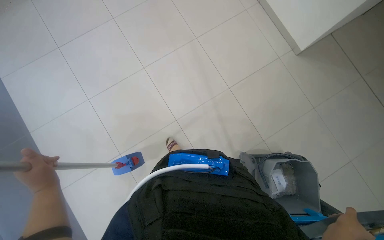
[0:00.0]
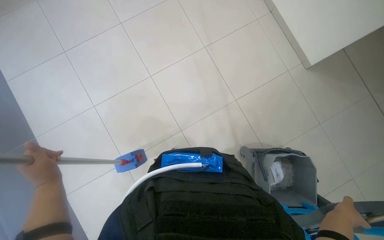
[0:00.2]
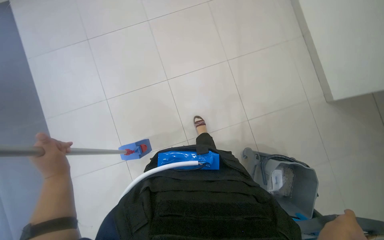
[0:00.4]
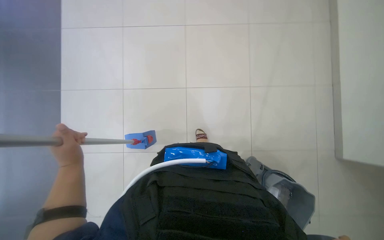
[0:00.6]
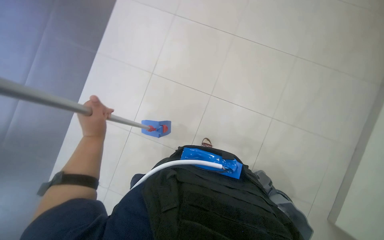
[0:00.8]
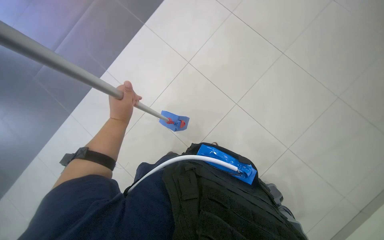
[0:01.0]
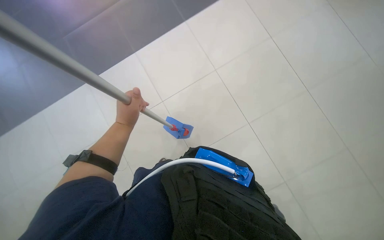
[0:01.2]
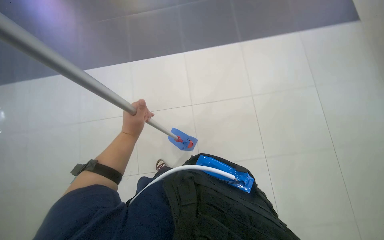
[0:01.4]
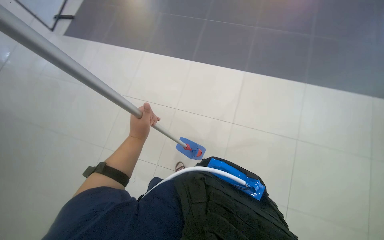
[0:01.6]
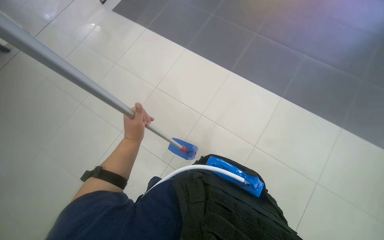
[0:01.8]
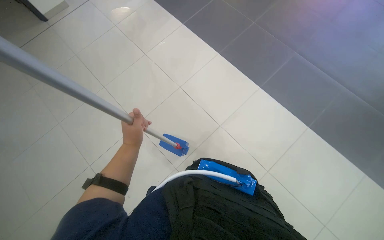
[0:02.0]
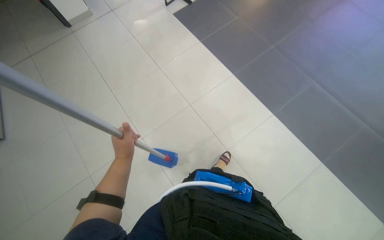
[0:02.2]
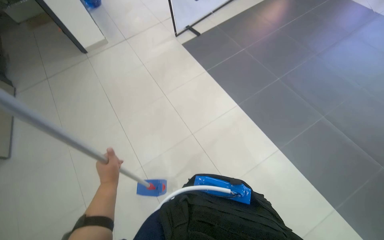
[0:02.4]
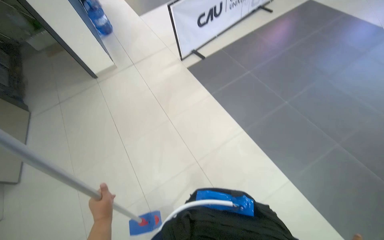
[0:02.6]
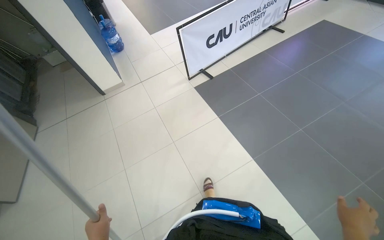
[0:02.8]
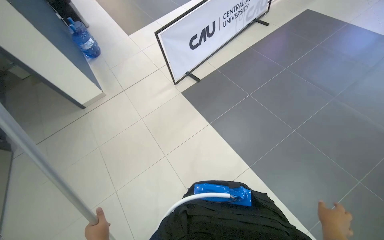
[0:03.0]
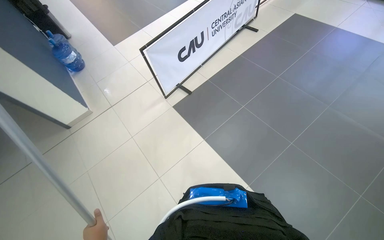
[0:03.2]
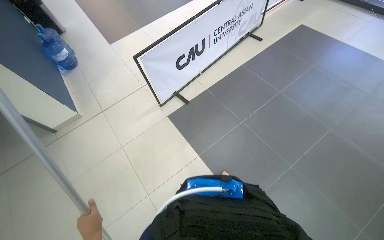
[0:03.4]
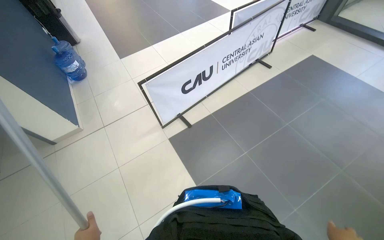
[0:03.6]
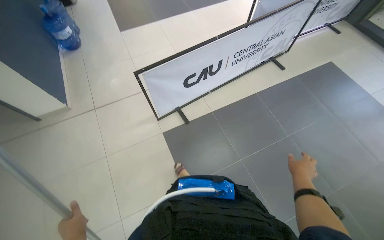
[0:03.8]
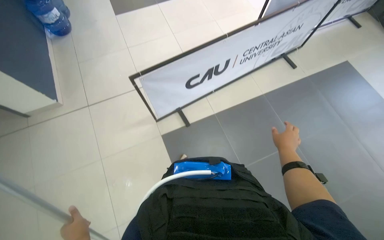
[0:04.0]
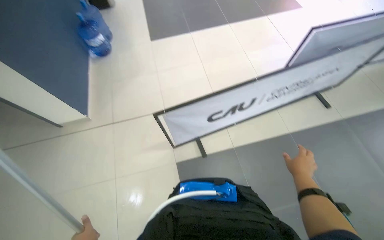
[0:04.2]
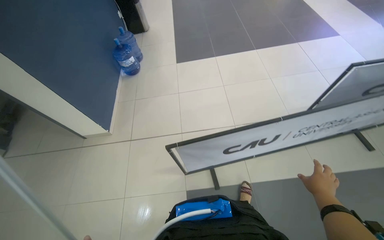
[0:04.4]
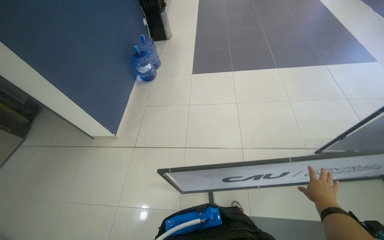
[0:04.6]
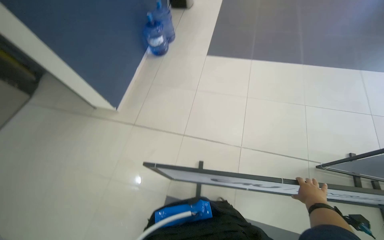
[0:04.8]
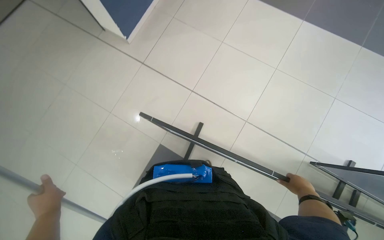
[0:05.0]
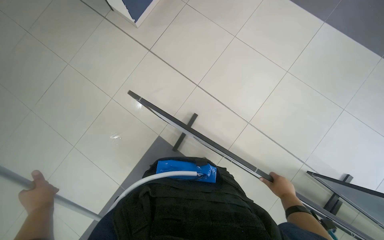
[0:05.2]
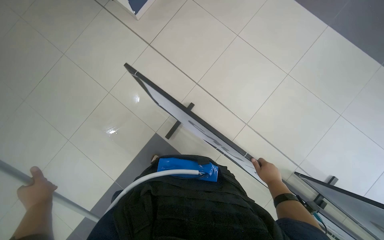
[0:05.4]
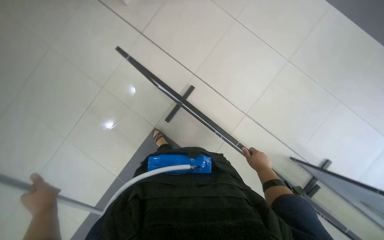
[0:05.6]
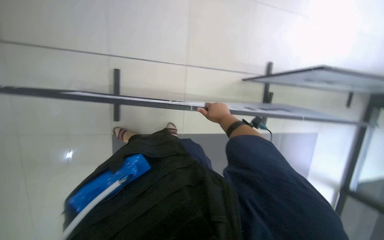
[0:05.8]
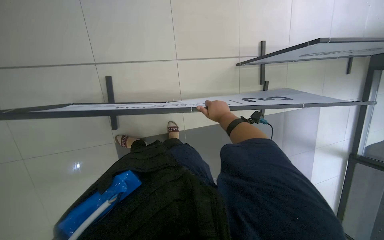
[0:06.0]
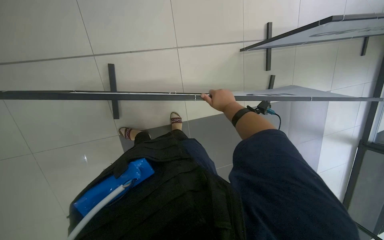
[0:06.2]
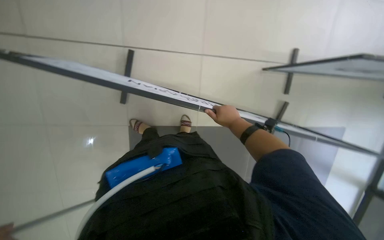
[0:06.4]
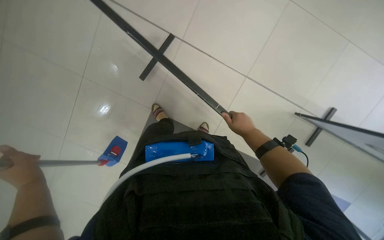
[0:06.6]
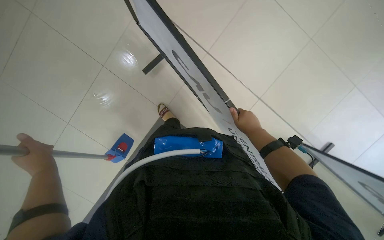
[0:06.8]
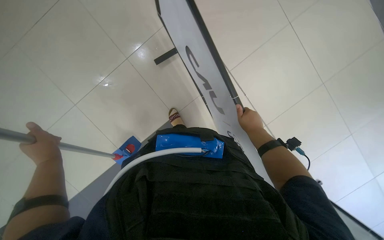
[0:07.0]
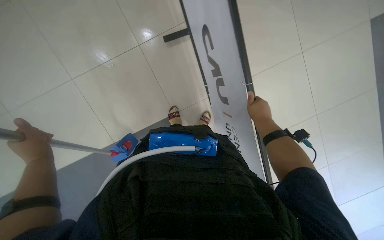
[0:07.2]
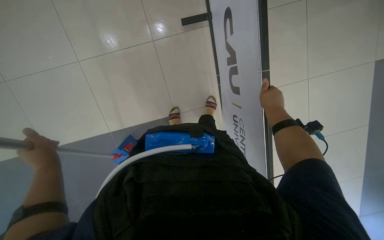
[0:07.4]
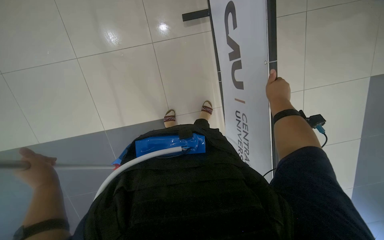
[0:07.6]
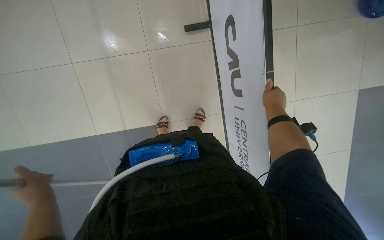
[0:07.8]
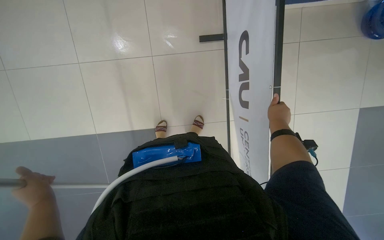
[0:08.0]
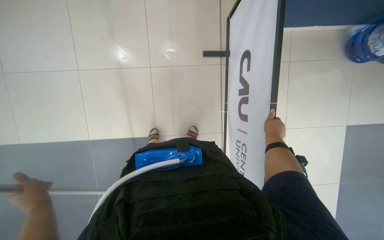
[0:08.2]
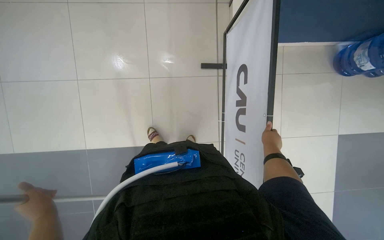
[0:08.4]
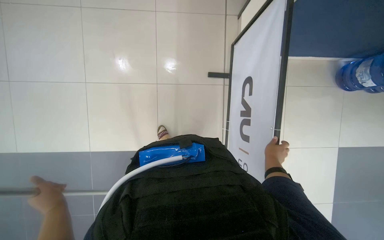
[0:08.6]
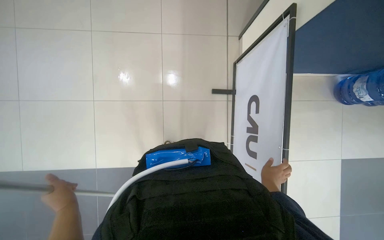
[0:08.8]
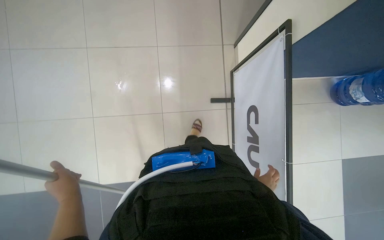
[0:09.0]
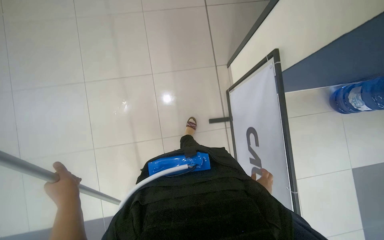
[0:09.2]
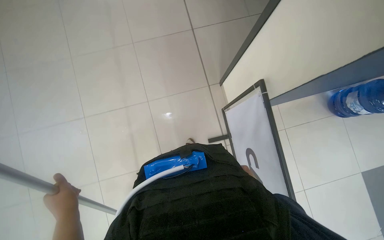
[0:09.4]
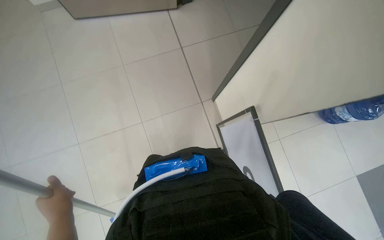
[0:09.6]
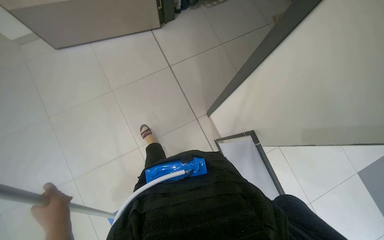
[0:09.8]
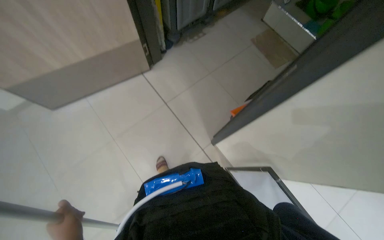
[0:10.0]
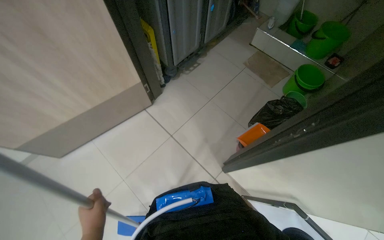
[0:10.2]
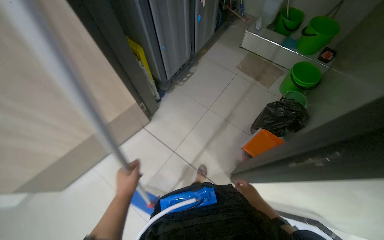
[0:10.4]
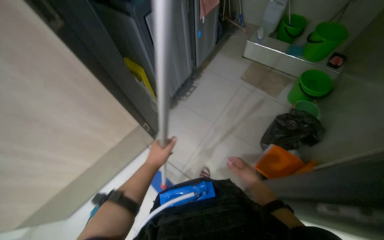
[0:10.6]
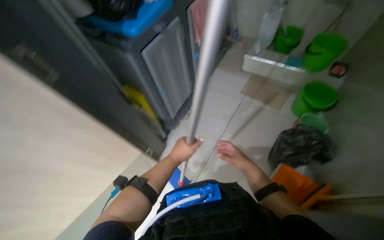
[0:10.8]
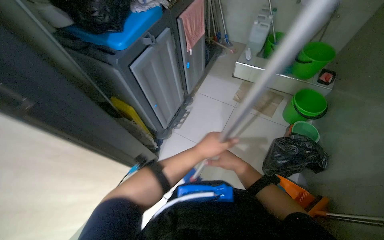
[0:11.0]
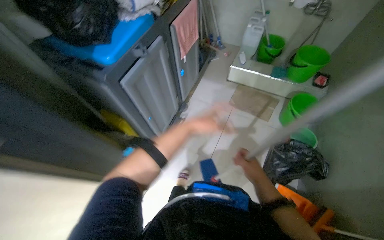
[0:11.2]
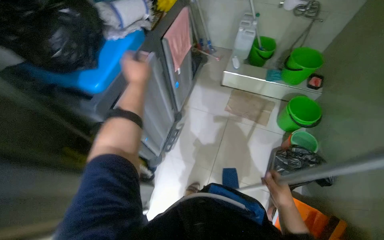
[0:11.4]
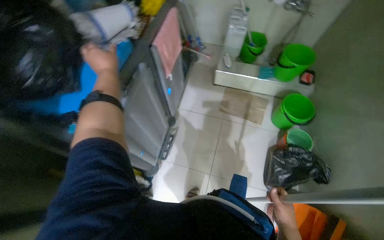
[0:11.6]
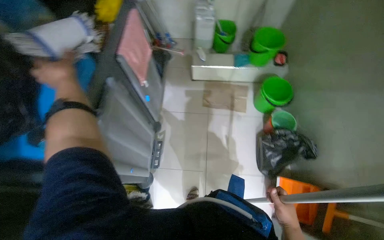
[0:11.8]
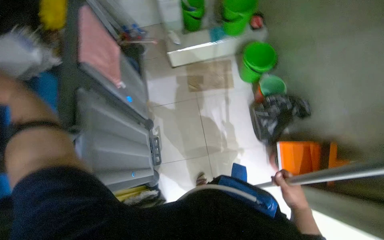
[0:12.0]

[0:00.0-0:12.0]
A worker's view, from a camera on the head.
Job: mopping floor.
The whole recording: Mopping floor. The worker mops the tiled floor with a flat mop.
0:00.0 to 0:01.6: The head turns to the left by about 40 degrees. The wearer looks approximately 15 degrees further upward.
0:01.6 to 0:03.0: The camera travels some 70 cm. The wearer looks roughly 20 degrees further upward.
0:04.4 to 0:06.0: The camera travels roughly 50 cm. The wearer looks some 40 degrees further downward.
0:06.0 to 0:07.6: The head rotates approximately 30 degrees to the left.
0:07.6 to 0:09.0: The view tilts about 25 degrees upward. The right hand travels down the picture and farther from the camera by approximately 15 cm.
0:10.4 to 0:12.0: The camera travels roughly 80 cm. The head rotates approximately 45 degrees to the right.

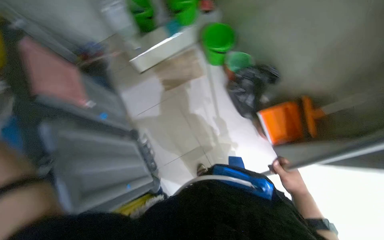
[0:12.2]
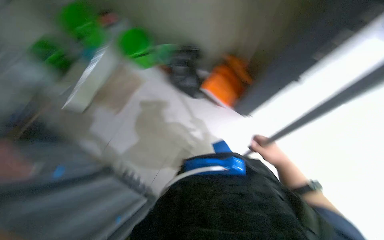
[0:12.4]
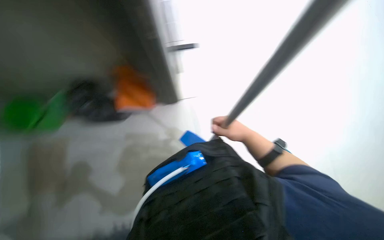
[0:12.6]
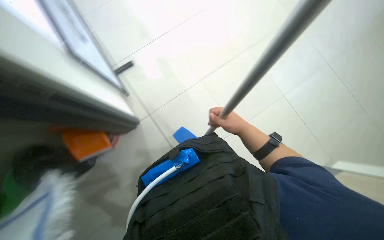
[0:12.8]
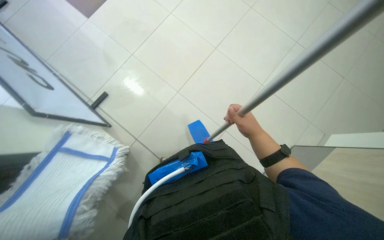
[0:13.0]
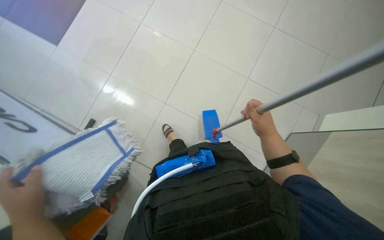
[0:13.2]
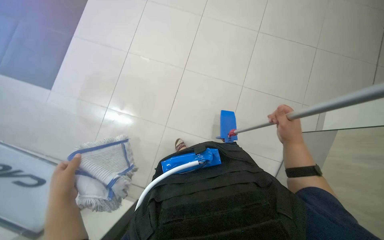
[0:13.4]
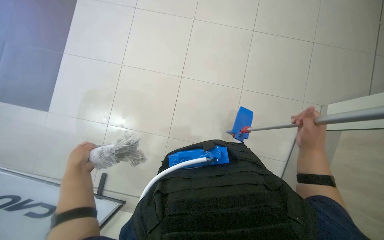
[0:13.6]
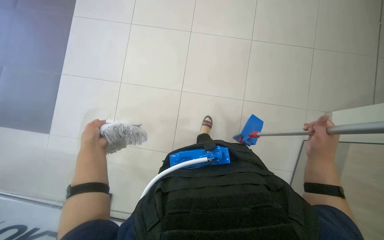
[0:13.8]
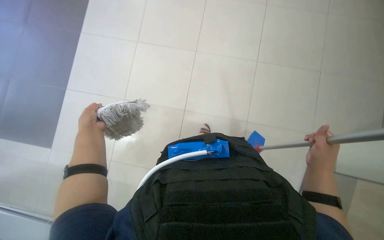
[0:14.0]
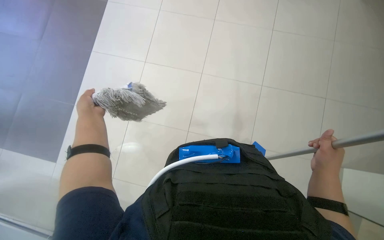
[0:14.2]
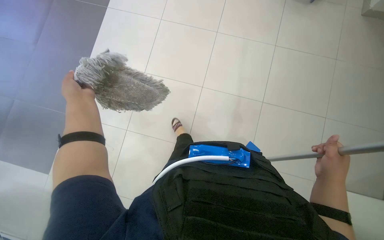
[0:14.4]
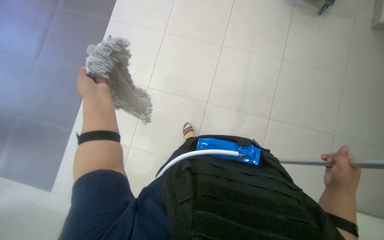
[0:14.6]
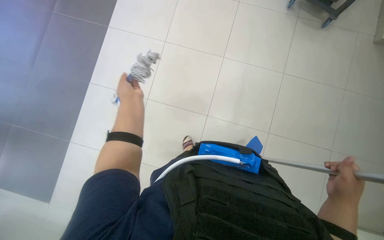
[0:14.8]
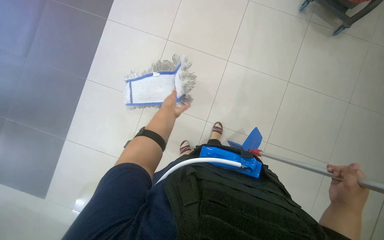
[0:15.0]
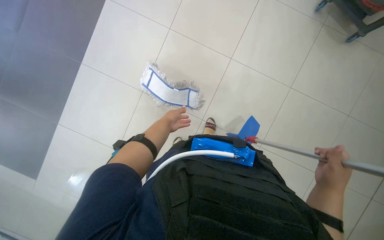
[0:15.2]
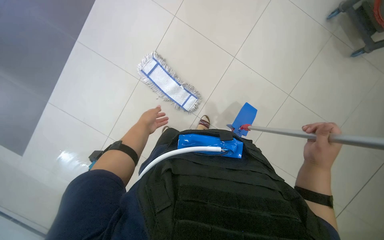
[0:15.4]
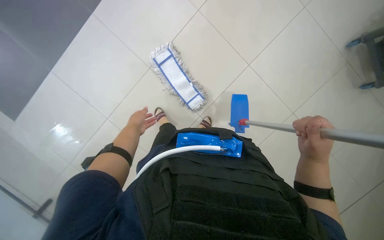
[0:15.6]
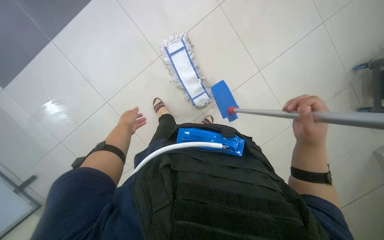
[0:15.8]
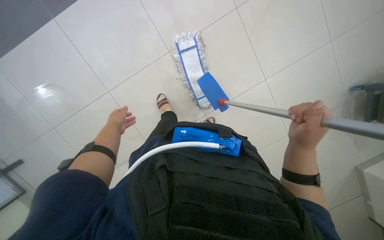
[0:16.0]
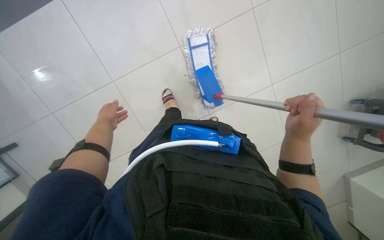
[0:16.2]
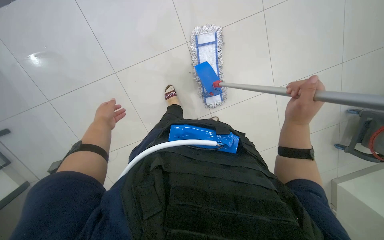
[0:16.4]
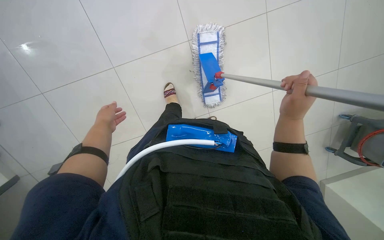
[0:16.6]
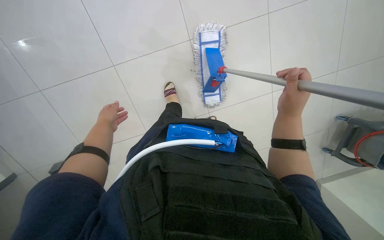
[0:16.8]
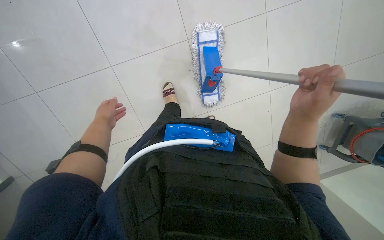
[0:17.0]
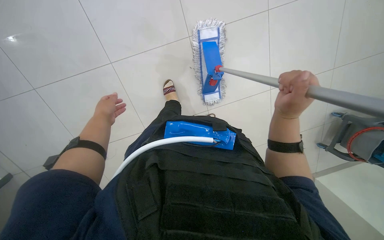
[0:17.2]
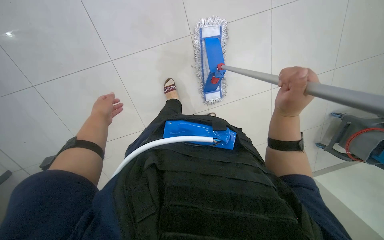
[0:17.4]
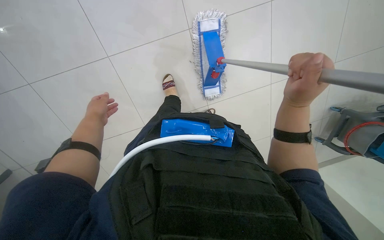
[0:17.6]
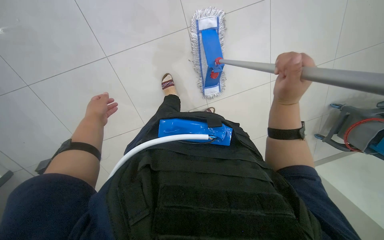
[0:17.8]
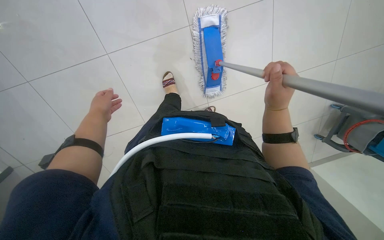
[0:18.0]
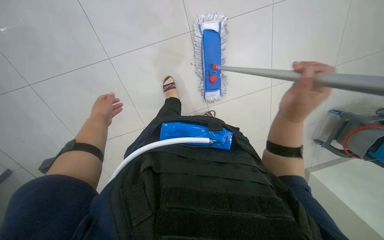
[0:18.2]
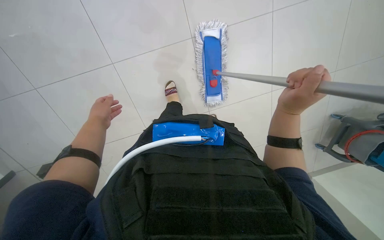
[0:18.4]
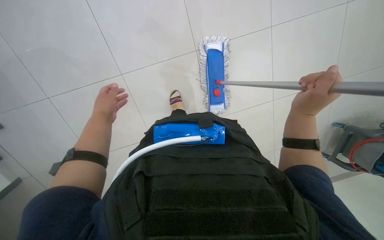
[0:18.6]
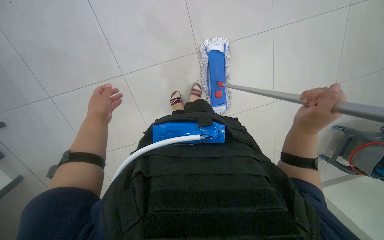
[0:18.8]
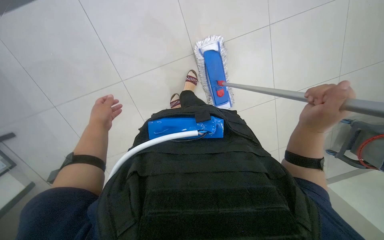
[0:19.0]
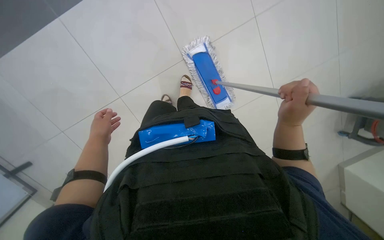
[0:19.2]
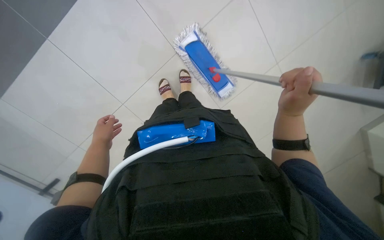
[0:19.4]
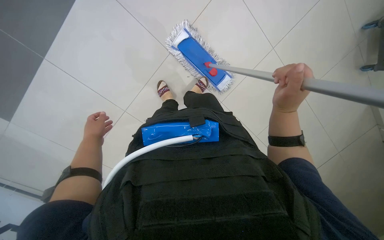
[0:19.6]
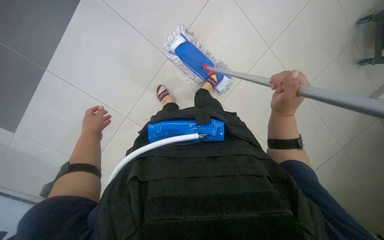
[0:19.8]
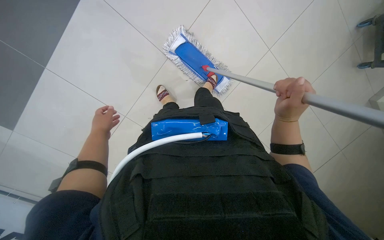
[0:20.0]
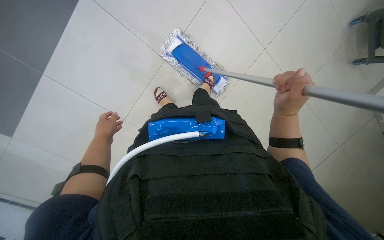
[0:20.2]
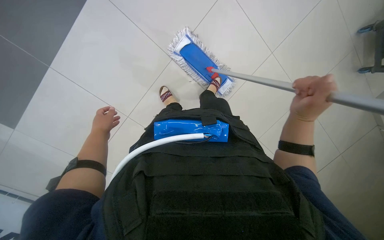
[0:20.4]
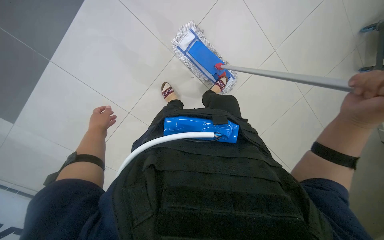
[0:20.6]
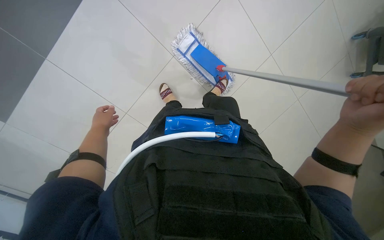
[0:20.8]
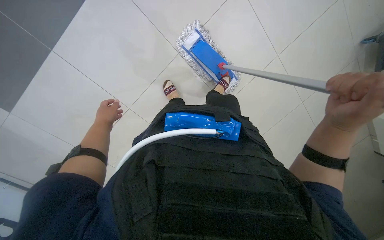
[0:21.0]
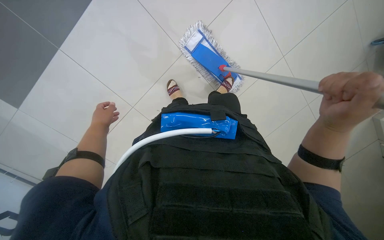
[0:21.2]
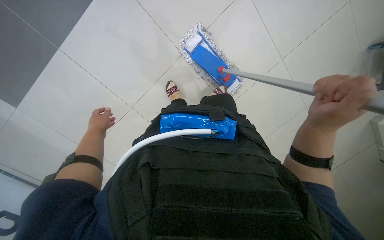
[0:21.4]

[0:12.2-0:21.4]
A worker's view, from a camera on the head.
Job: mopping floor.
The whole recording: Mopping floor. The worker mops the tiled floor with a flat mop.
0:12.2 to 0:13.8: The scene rotates counterclockwise by roughly 55 degrees.
0:15.2 to 0:16.8: The scene turns approximately 50 degrees clockwise in the picture.
0:19.8 to 0:21.4: The right hand moves nearer to the camera, about 10 cm.
